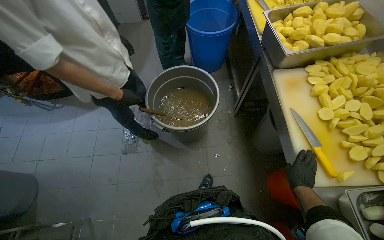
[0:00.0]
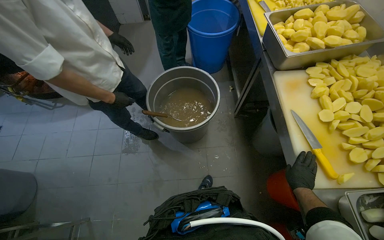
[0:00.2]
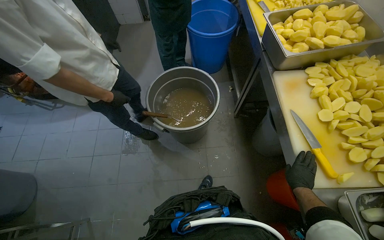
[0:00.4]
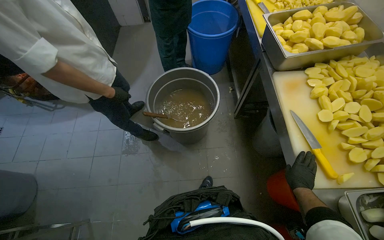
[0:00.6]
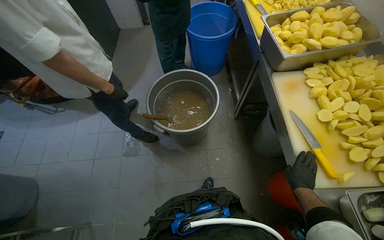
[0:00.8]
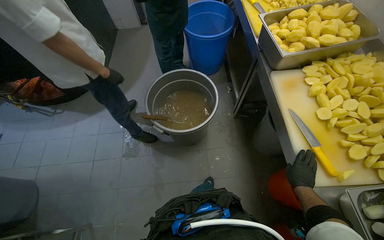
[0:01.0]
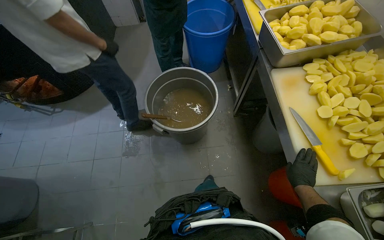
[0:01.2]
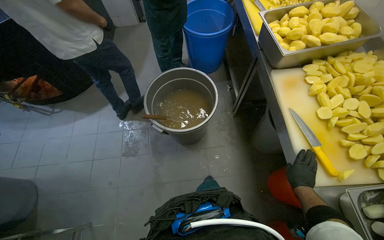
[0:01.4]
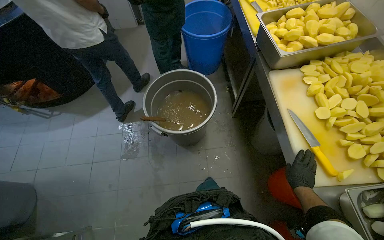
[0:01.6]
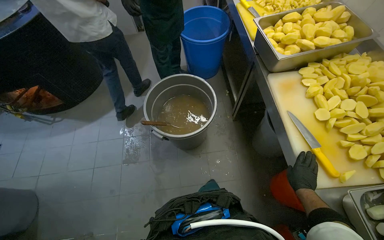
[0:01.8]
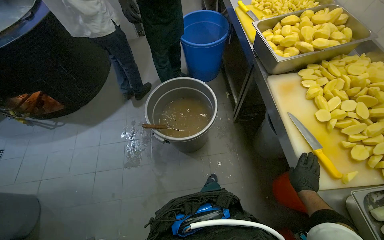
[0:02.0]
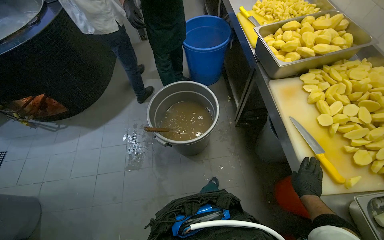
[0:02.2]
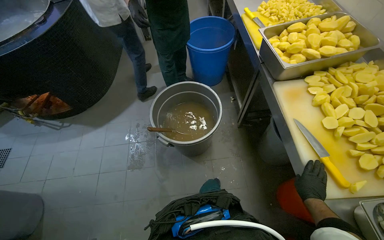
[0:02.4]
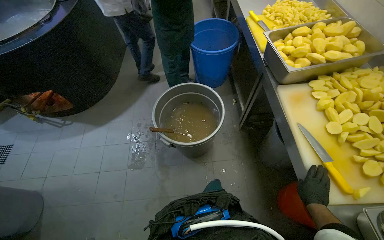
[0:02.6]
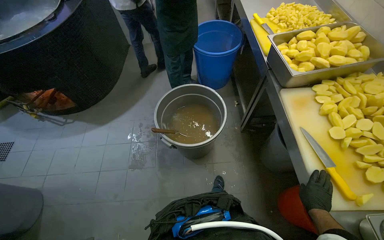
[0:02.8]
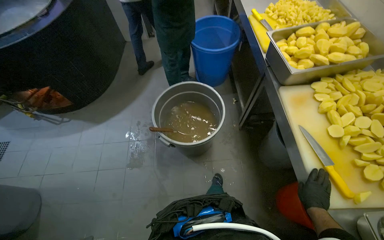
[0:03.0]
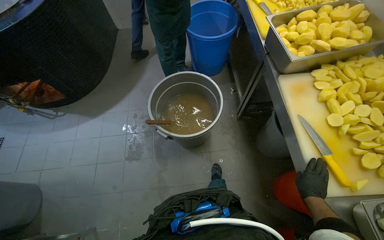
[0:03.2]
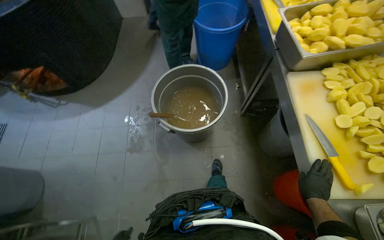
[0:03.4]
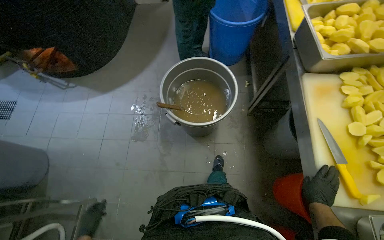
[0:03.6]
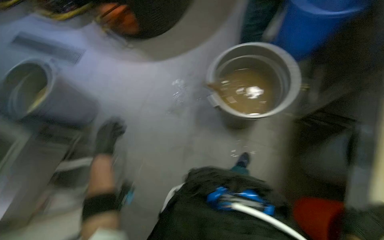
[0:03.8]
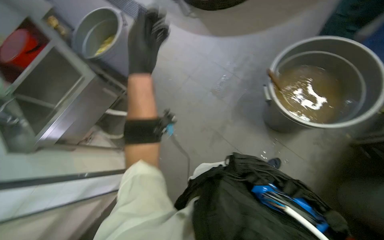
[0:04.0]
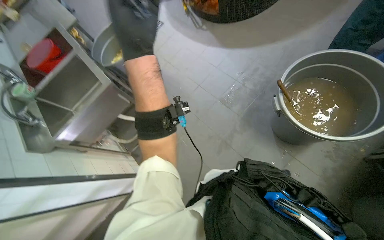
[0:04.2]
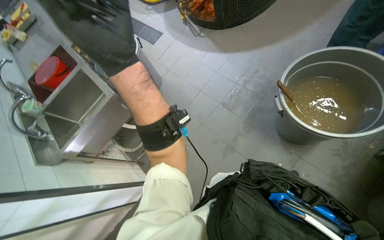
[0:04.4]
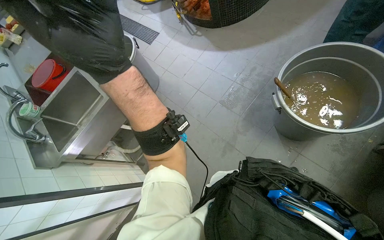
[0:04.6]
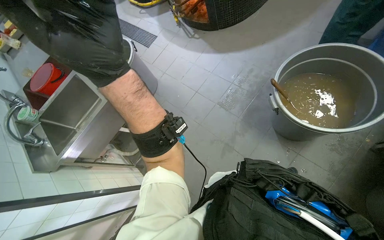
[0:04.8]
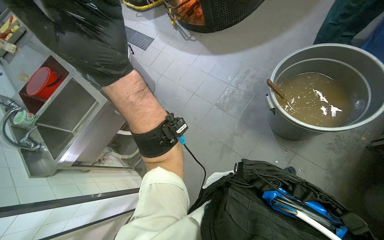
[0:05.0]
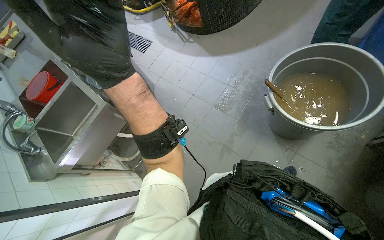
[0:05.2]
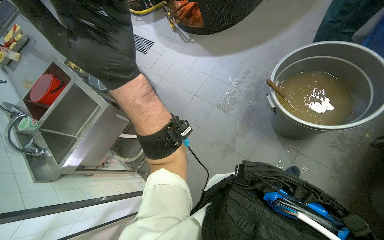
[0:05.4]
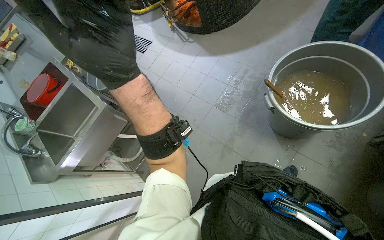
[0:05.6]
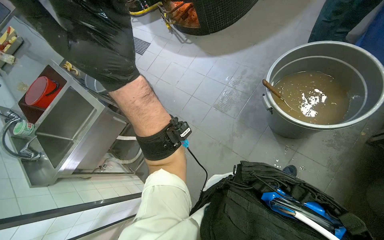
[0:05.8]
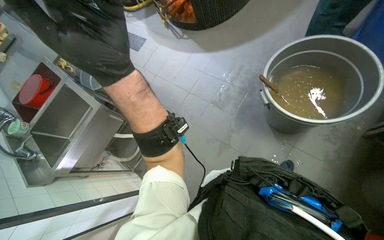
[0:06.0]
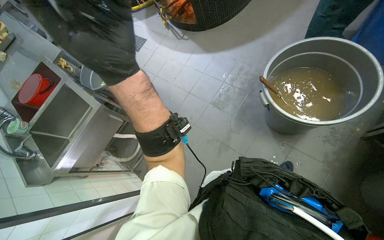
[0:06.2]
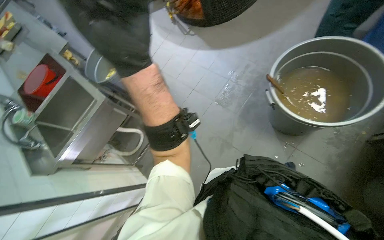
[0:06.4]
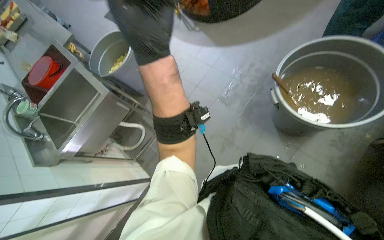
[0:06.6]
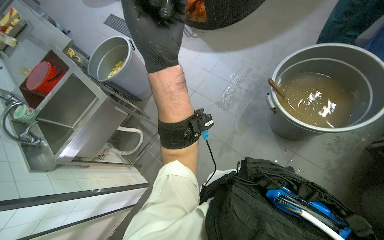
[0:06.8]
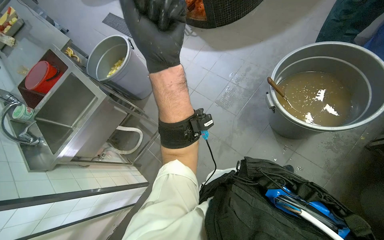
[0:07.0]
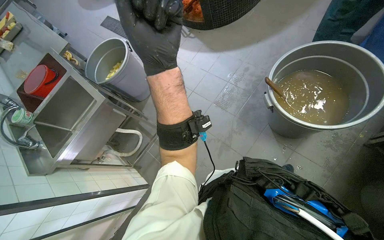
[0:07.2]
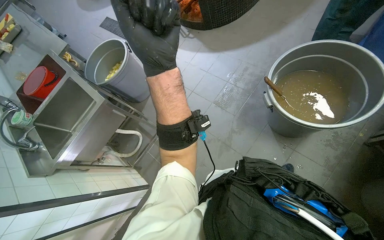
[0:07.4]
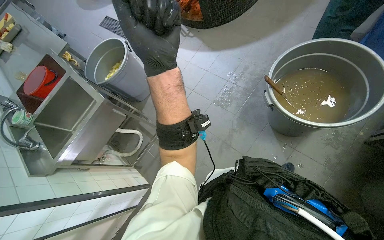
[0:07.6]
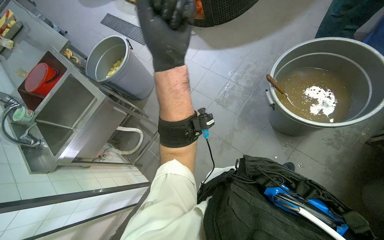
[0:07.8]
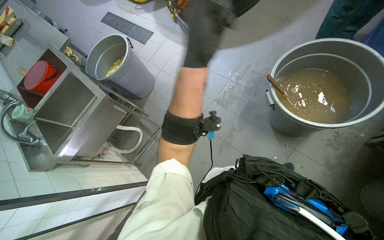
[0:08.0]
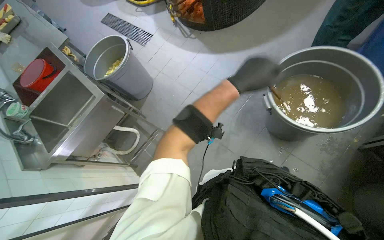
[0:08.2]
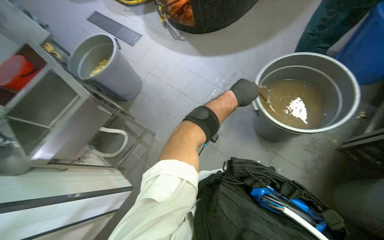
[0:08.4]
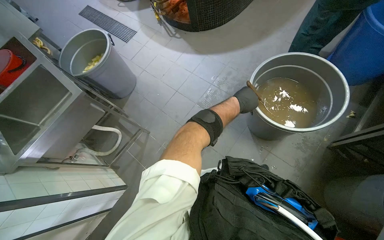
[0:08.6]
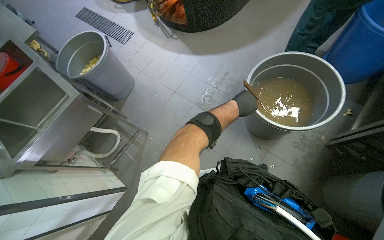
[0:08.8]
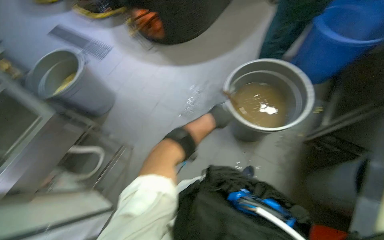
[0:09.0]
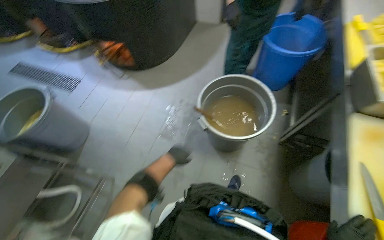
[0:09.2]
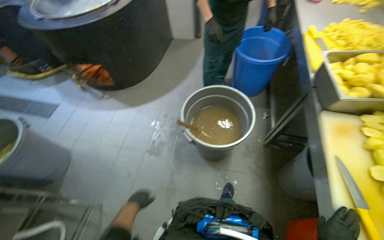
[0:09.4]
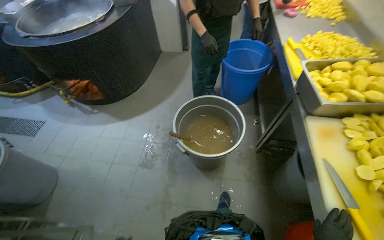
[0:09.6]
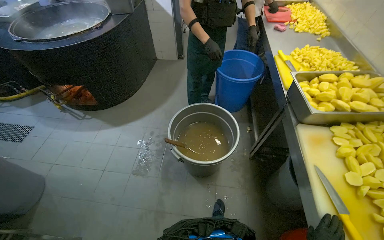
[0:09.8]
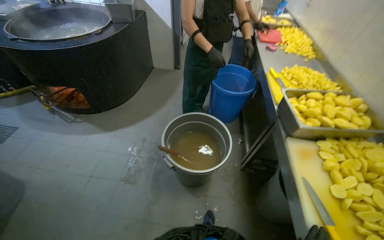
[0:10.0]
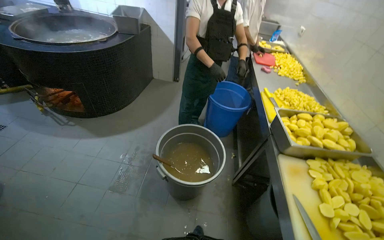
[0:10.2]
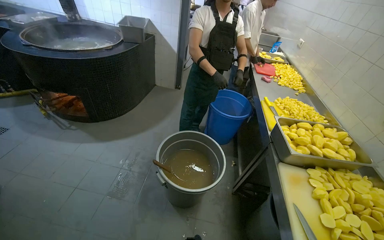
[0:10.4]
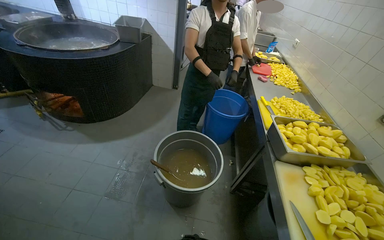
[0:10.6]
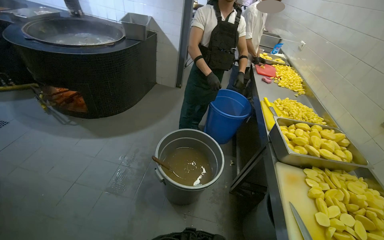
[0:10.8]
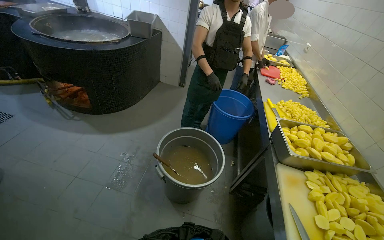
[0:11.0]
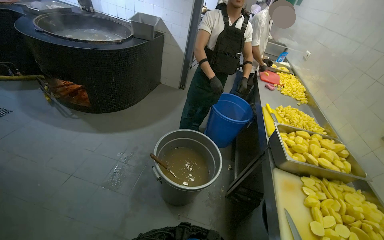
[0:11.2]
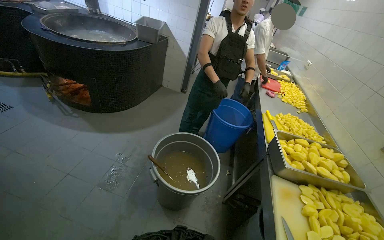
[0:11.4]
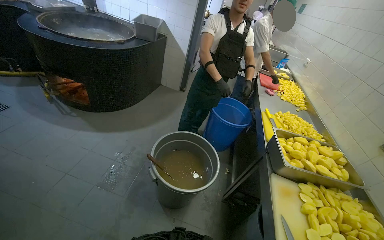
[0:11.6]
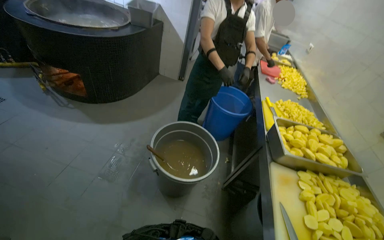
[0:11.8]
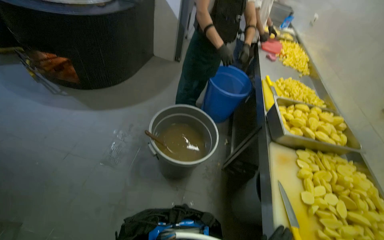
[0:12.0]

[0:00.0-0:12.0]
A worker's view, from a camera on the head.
Job: preparing food.
The whole recording: Cutting potatoes into pieces. The worker cuts peeled potatoes into smaller pieces on a white cutting board.
0:03.0 to 0:04.4: The wearer's head swings about 50 degrees to the left. The view tilts approximately 15 degrees downward.
0:07.6 to 0:09.0: The left hand travels to the right and farther from the camera by about 30 cm.
0:09.0 to 0:10.4: The head turns to the right by about 25 degrees. The wearer looks about 30 degrees further upward.

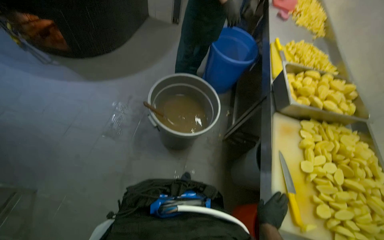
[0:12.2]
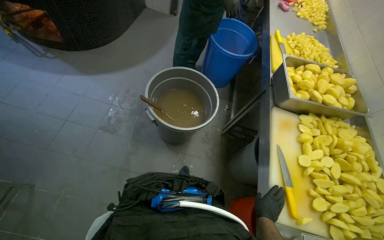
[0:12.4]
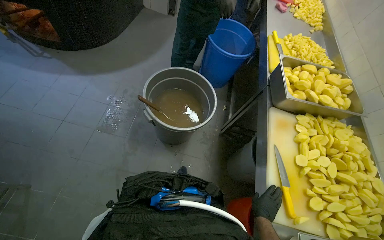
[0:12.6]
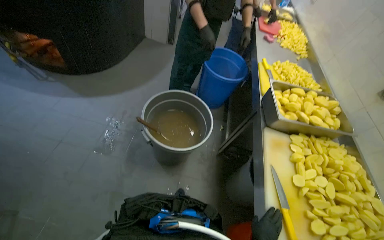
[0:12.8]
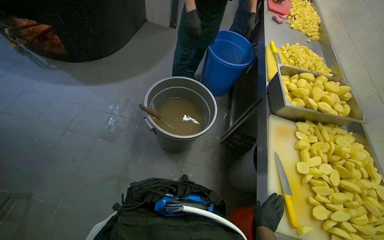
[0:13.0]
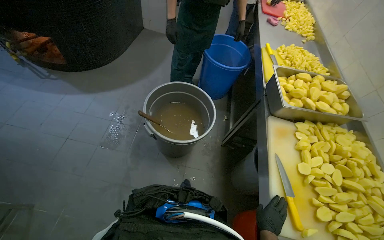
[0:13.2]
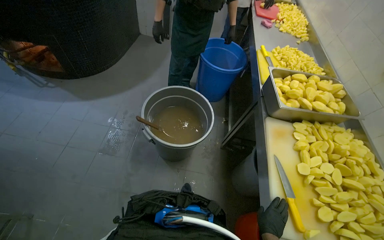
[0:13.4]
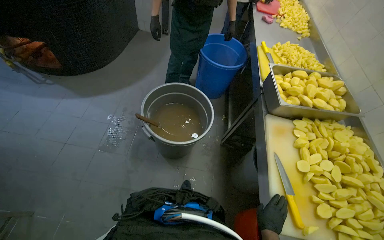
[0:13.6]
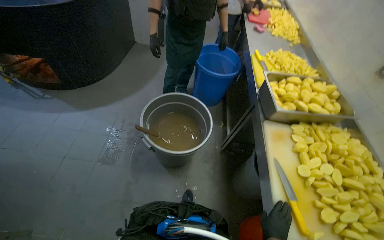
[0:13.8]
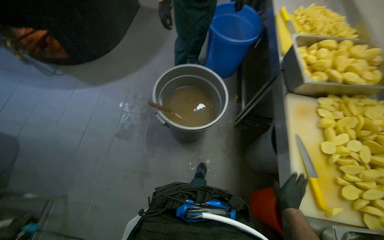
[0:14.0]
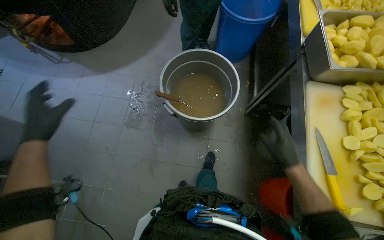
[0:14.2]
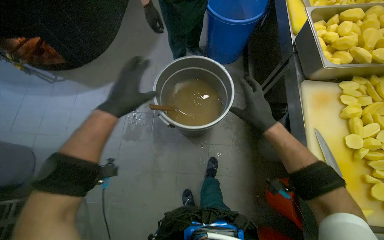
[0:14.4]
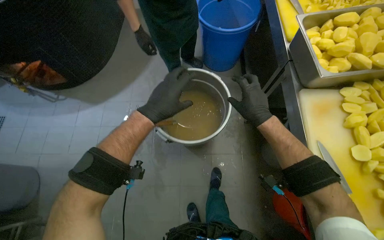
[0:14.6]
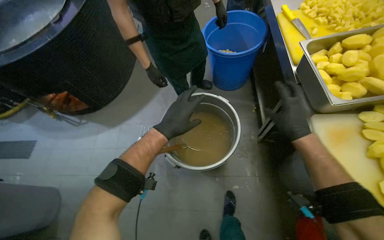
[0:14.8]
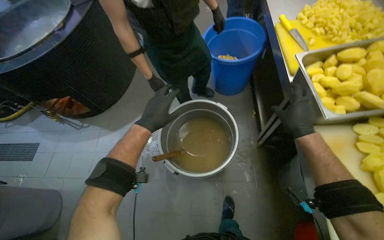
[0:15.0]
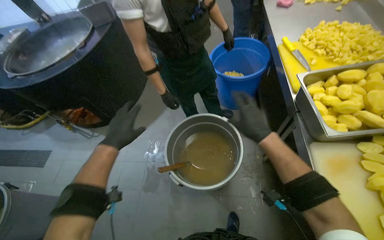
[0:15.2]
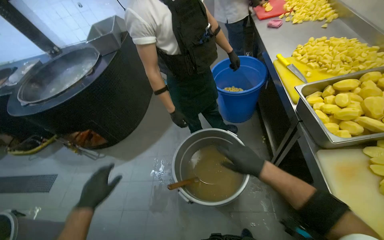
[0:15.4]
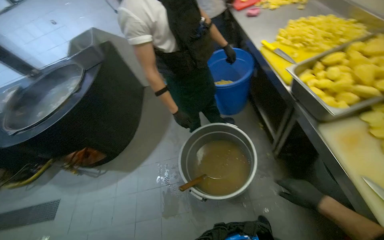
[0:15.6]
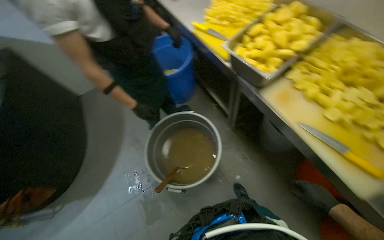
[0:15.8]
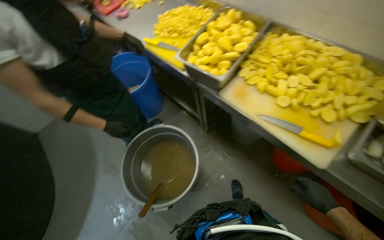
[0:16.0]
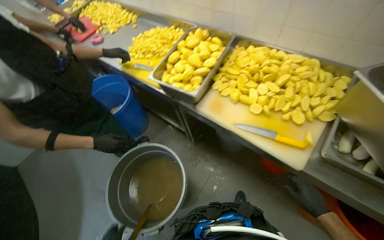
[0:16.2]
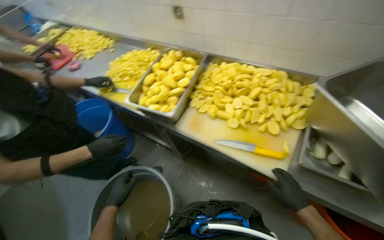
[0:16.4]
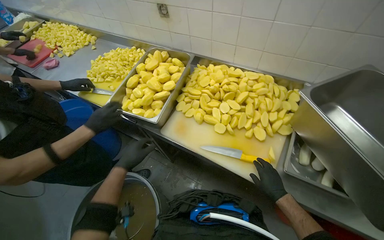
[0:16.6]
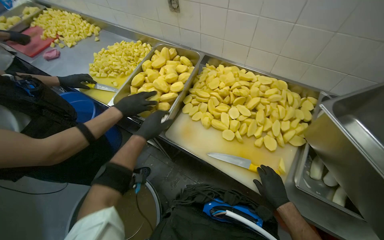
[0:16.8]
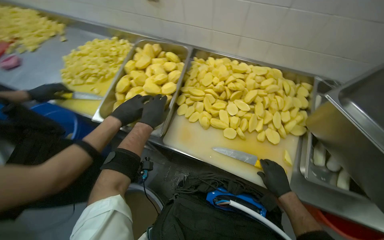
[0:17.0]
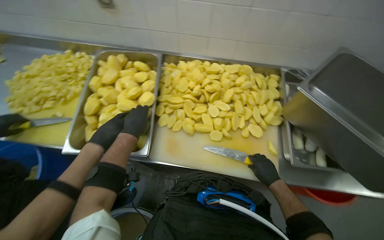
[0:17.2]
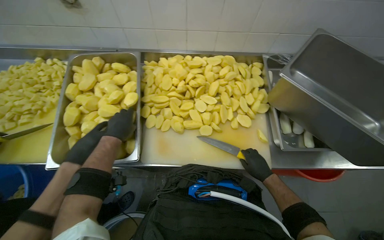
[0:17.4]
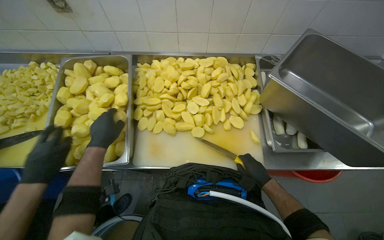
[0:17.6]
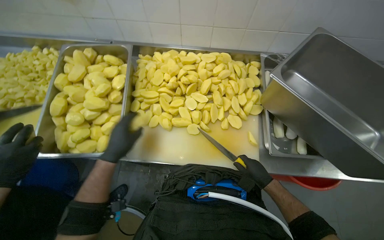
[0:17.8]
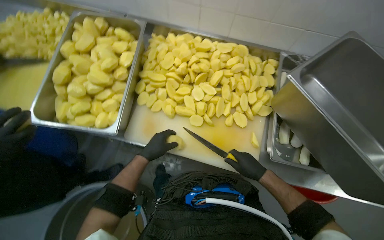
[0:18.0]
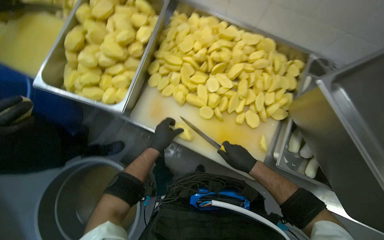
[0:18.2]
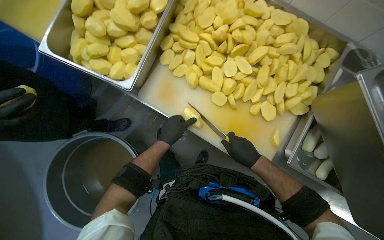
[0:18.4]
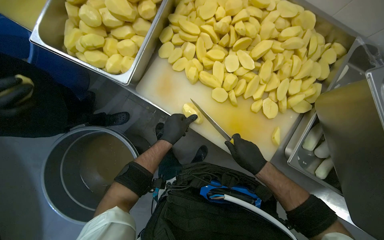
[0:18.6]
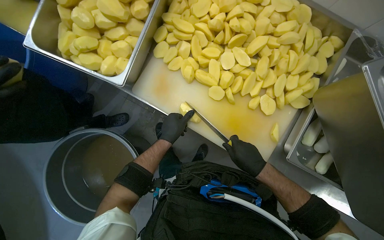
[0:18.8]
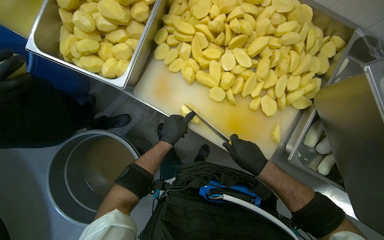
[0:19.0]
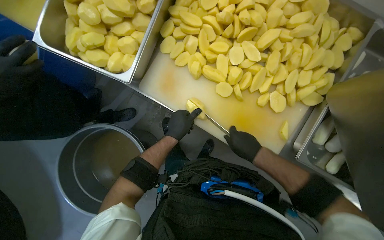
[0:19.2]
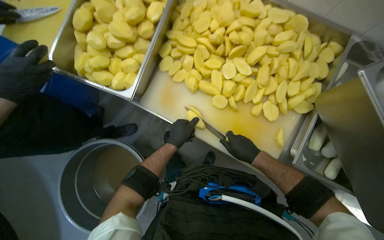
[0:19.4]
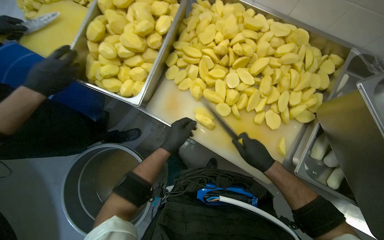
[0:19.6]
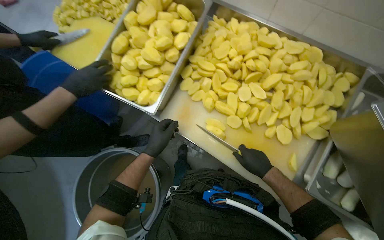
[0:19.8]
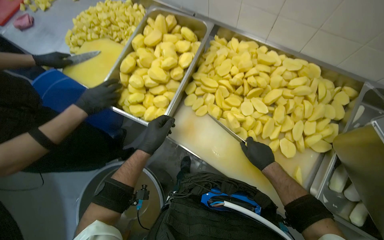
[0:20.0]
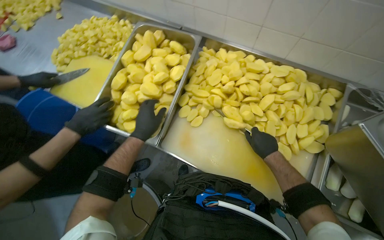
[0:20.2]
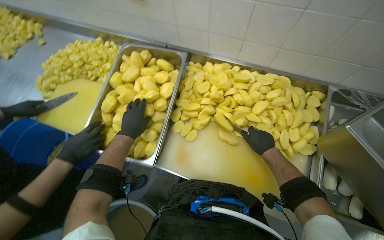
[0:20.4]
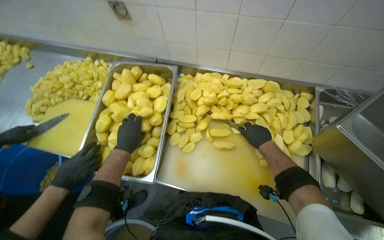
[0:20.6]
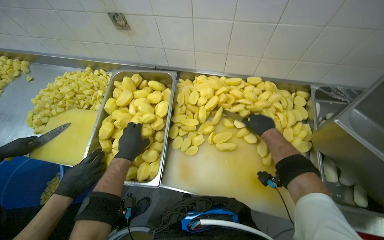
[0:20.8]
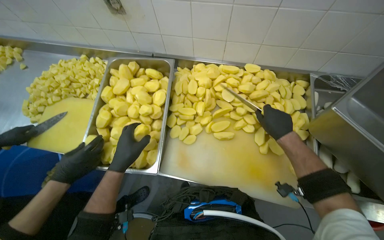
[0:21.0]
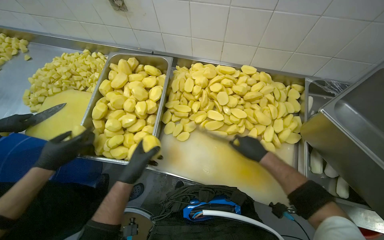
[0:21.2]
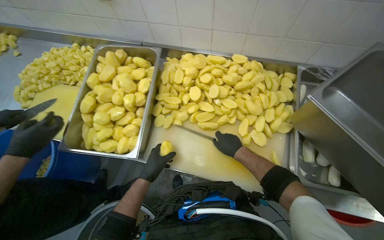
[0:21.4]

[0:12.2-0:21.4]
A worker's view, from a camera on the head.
Job: preparing food.
The whole recording: Cutting potatoes into pieces. The worker cuts peeled potatoes into smaller pieces on a white cutting board.
0:13.8 to 0:15.2: The view pans to the left by approximately 20 degrees. The right hand shifts some 50 cm up the picture.
0:15.2 to 0:16.8: The wearer's head swings approximately 65 degrees to the right.
0:16.8 to 0:18.4: The view tilts approximately 20 degrees downward.
0:19.8 to 0:21.4: The right hand travels up the picture by some 10 cm.
